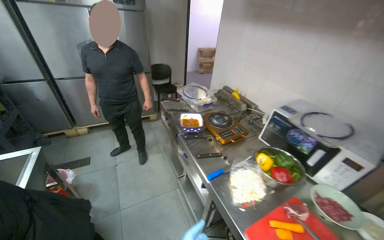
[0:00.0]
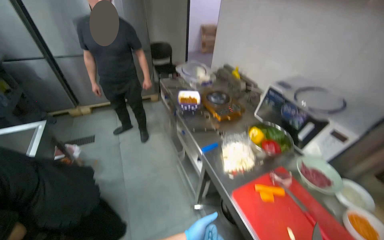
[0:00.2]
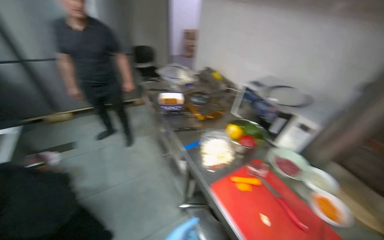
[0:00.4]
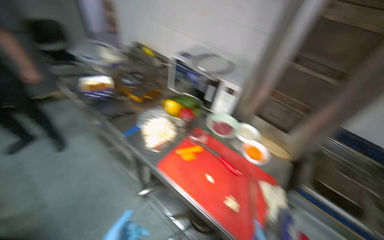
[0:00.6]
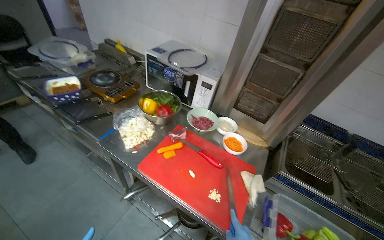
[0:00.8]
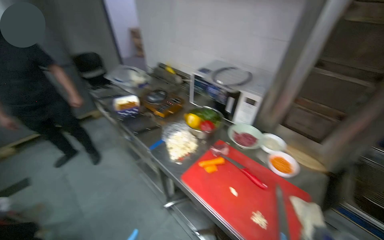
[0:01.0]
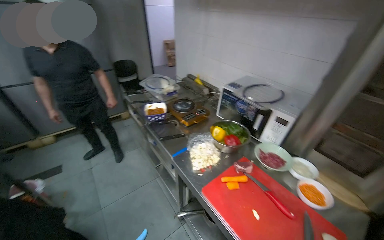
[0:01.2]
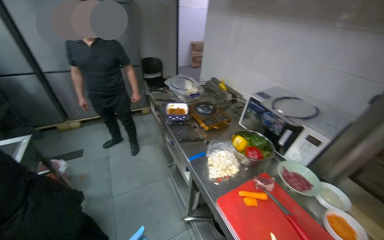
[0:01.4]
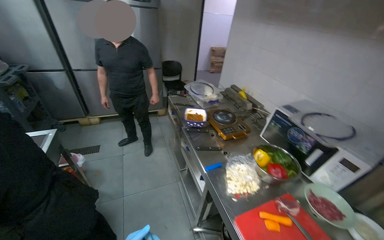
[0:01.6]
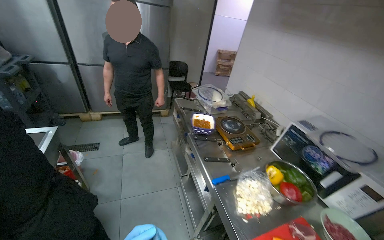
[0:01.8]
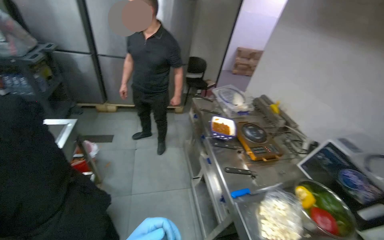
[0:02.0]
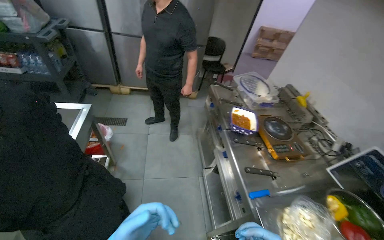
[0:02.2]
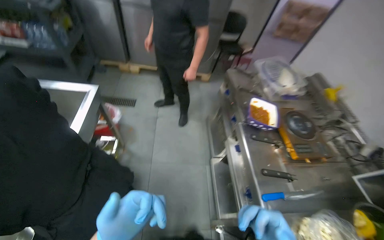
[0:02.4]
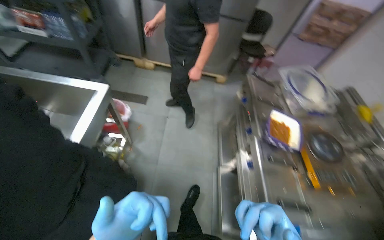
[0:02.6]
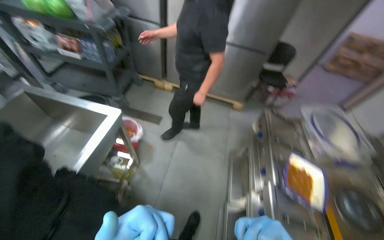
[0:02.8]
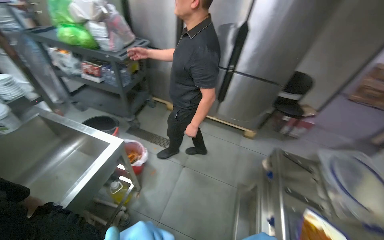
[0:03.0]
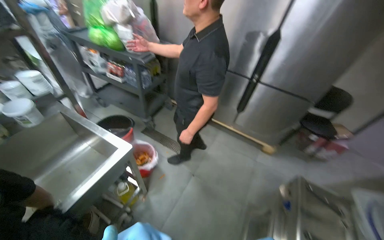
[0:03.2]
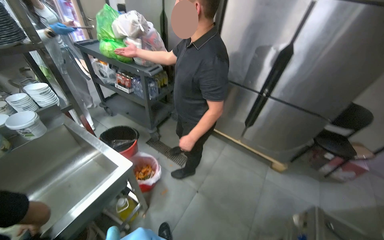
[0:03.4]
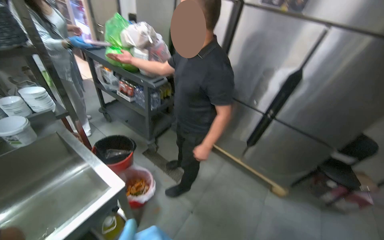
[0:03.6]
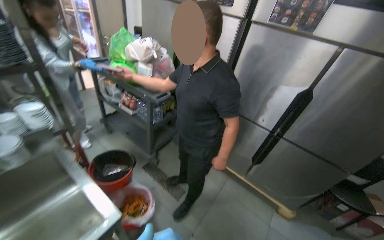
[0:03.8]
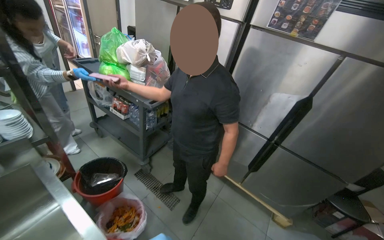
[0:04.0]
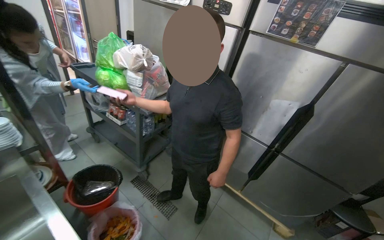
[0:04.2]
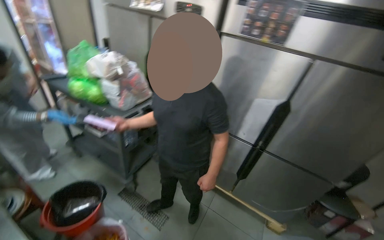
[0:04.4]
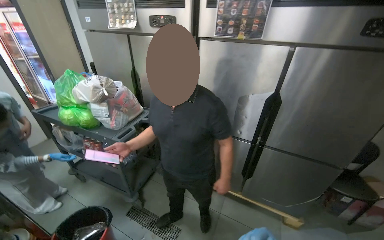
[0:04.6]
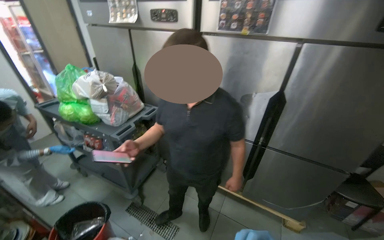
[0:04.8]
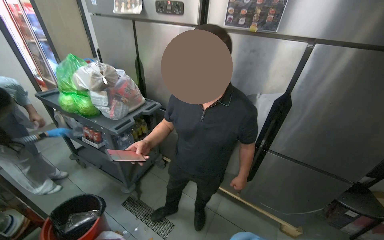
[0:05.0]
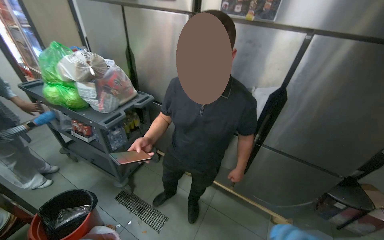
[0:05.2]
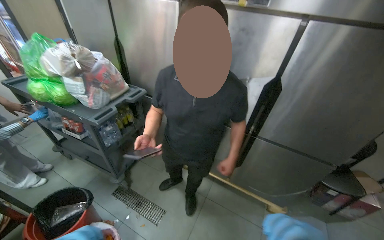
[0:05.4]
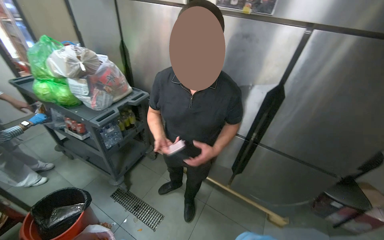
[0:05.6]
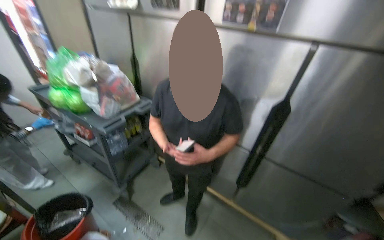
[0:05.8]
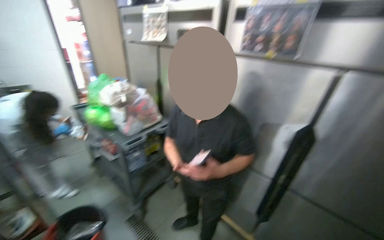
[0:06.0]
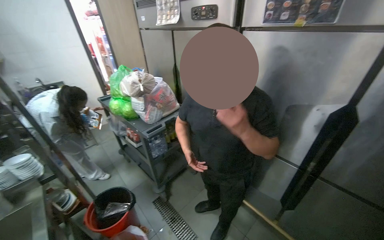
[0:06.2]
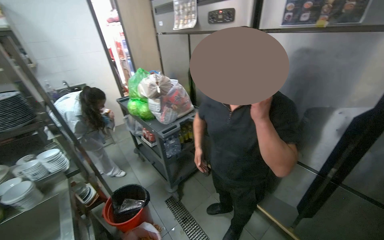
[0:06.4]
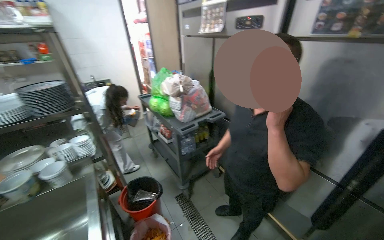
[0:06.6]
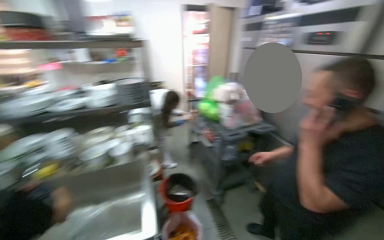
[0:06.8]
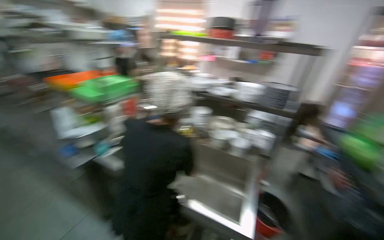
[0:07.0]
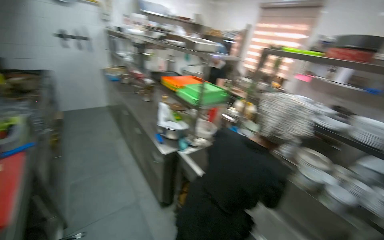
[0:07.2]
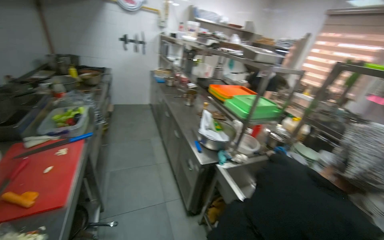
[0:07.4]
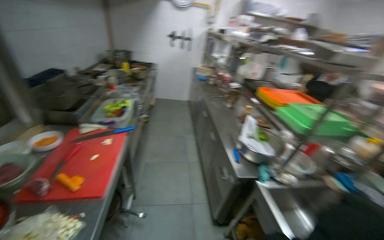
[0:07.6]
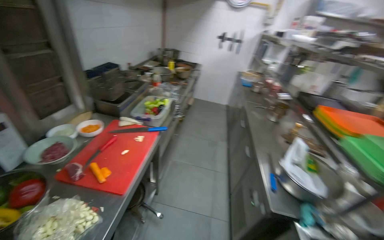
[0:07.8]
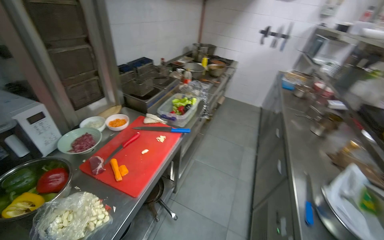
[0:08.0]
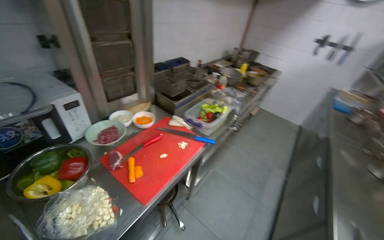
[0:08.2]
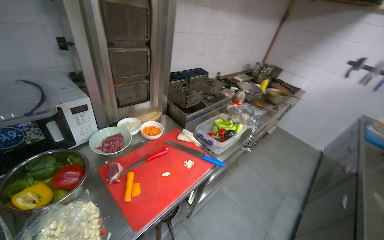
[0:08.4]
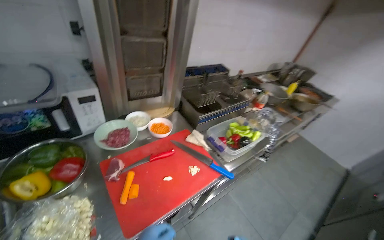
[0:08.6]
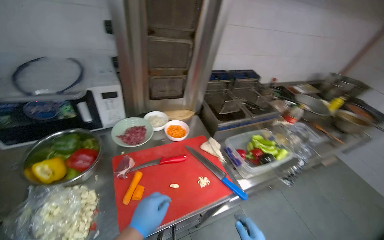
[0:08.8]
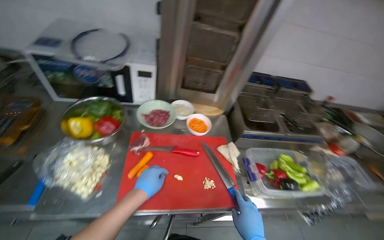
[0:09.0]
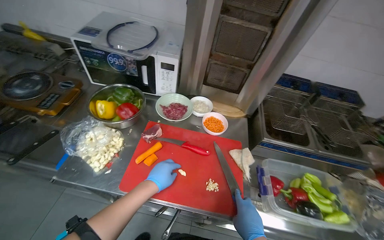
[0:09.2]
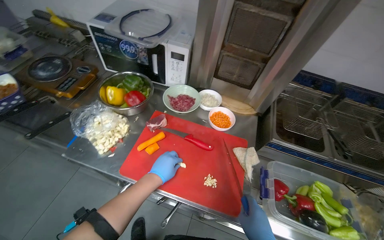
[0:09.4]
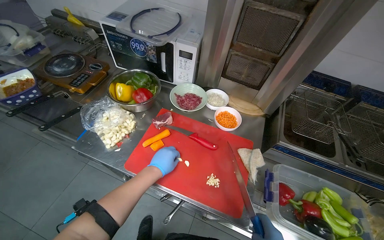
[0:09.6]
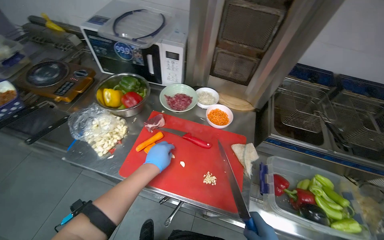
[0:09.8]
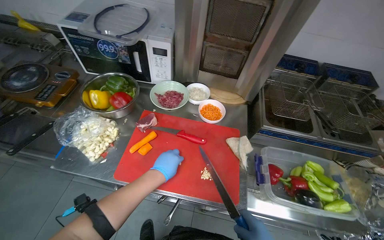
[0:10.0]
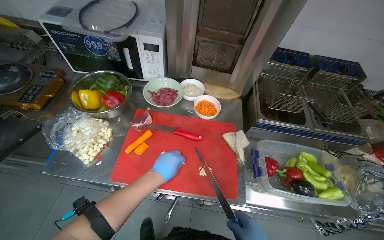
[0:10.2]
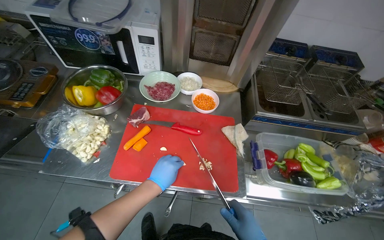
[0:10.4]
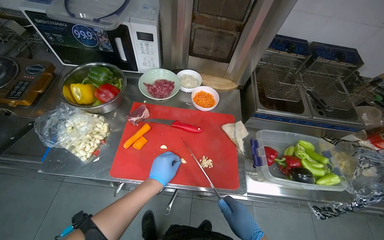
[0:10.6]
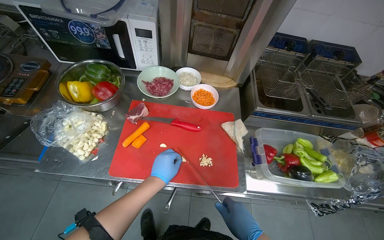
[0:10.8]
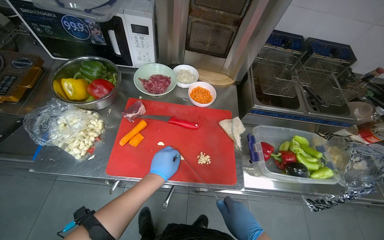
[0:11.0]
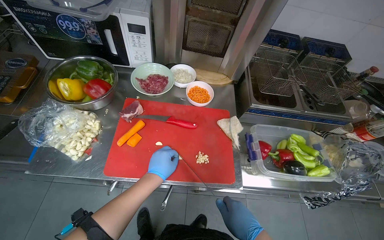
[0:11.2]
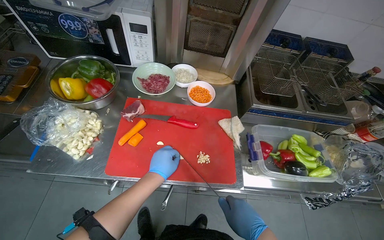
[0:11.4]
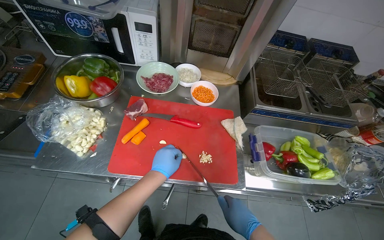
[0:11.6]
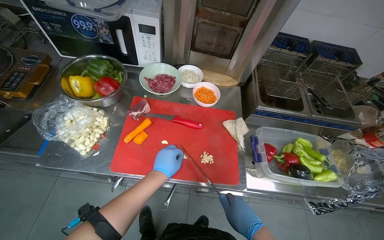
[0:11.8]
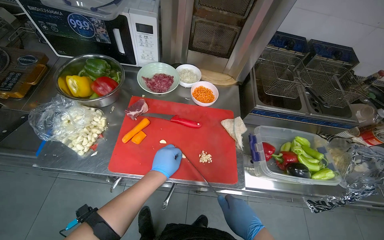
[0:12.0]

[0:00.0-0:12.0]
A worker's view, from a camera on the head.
Job: preparing food.
The whole recording: Mincing garlic cloves. The worker minces garlic cloves on a red cutting board.
0:01.6 to 0:03.0: The head travels roughly 70 cm. The head turns to the left by about 40 degrees.
0:03.0 to 0:04.4: The head travels some 50 cm. The view tilts about 15 degrees upward.
0:06.0 to 0:07.6: The wearer moves about 90 cm. The head rotates roughly 135 degrees to the left.
0:07.6 to 0:09.0: The wearer moves some 60 cm. The head turns to the left by approximately 95 degrees.

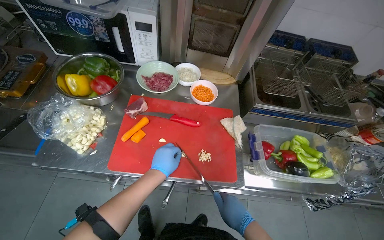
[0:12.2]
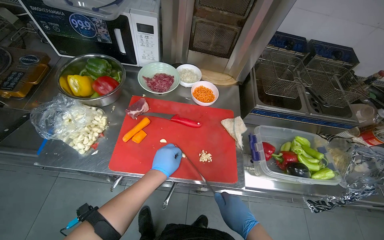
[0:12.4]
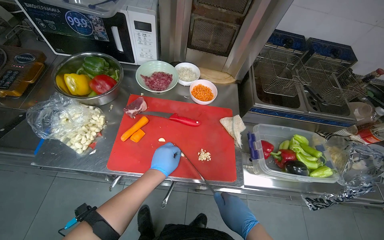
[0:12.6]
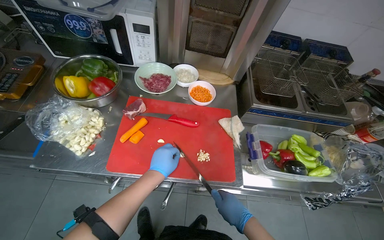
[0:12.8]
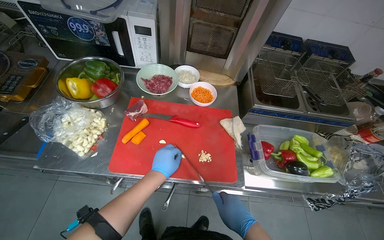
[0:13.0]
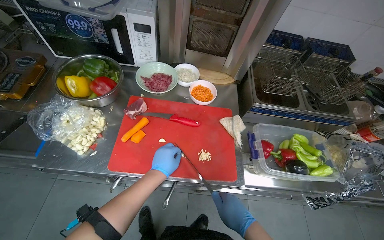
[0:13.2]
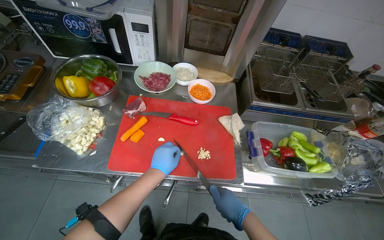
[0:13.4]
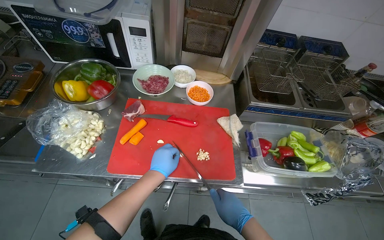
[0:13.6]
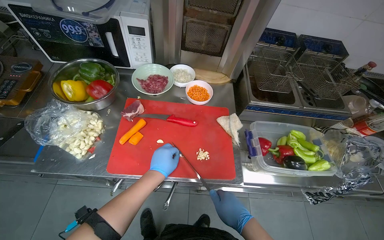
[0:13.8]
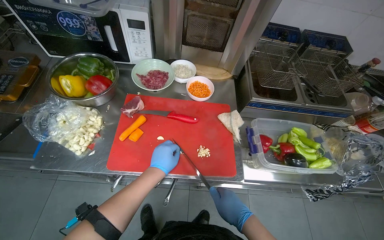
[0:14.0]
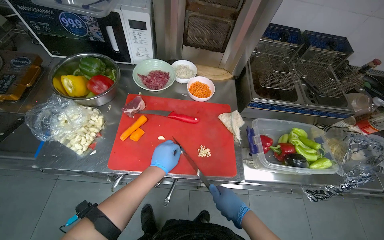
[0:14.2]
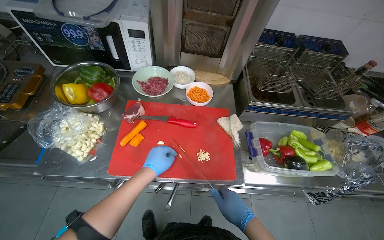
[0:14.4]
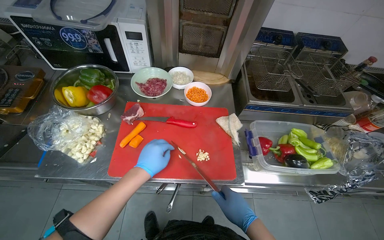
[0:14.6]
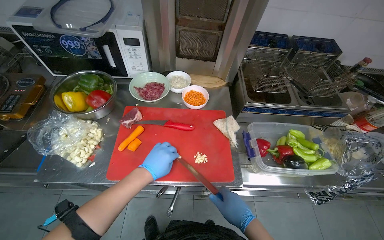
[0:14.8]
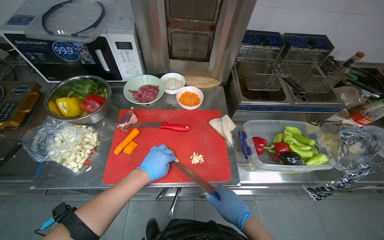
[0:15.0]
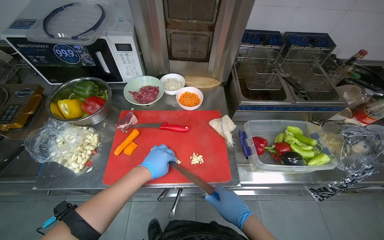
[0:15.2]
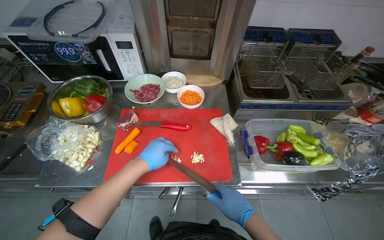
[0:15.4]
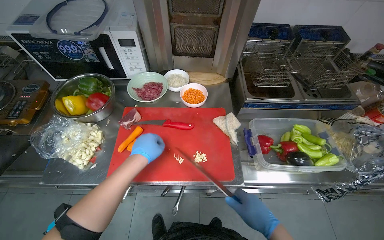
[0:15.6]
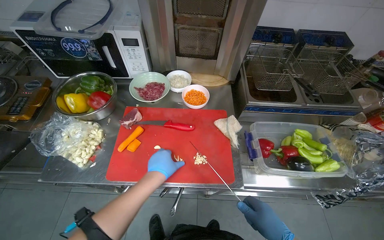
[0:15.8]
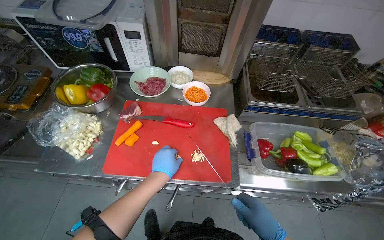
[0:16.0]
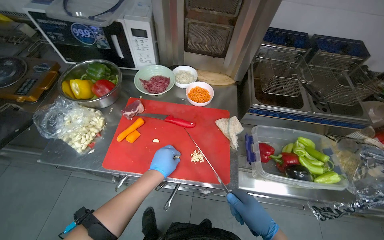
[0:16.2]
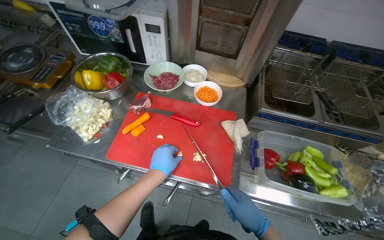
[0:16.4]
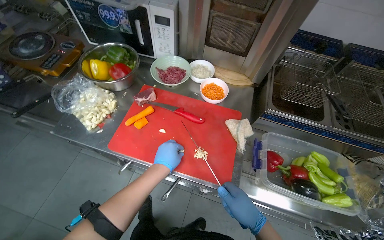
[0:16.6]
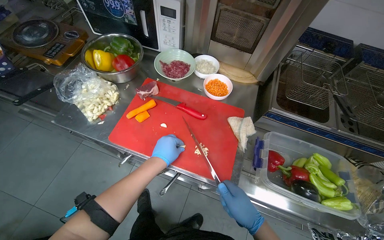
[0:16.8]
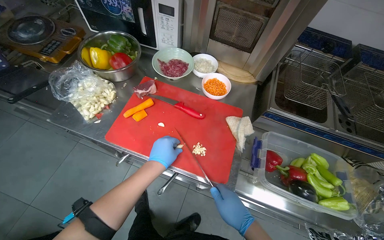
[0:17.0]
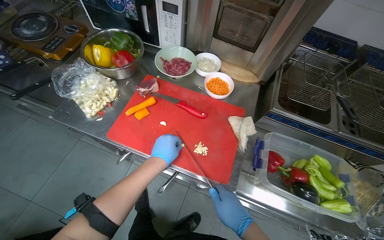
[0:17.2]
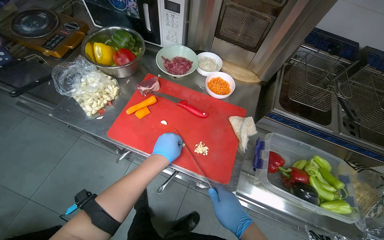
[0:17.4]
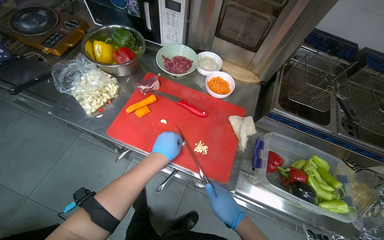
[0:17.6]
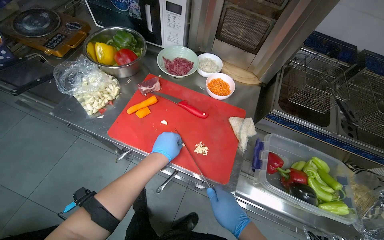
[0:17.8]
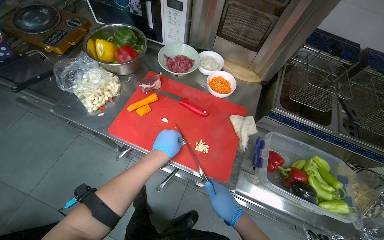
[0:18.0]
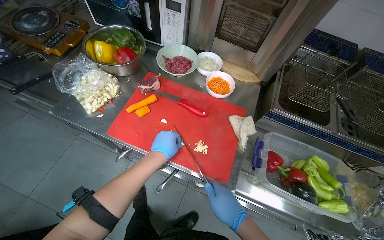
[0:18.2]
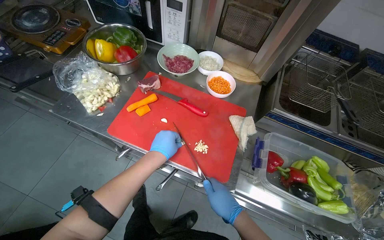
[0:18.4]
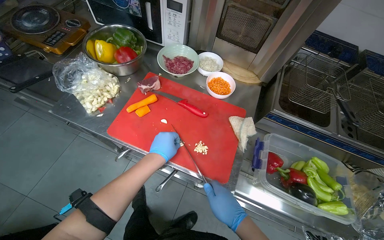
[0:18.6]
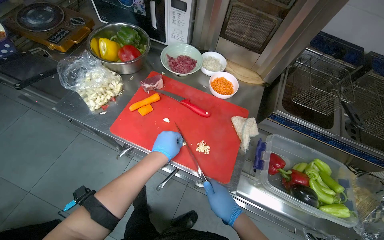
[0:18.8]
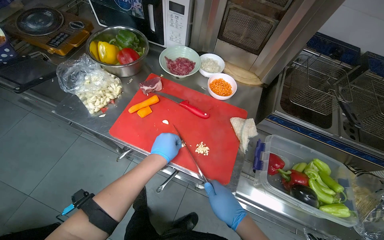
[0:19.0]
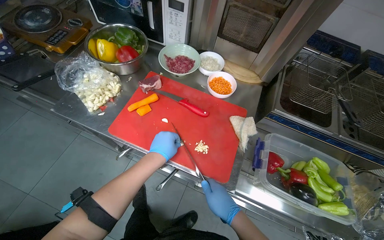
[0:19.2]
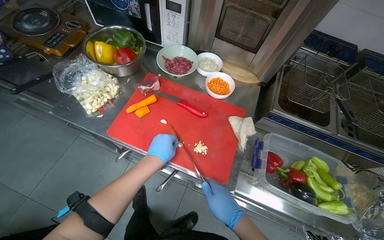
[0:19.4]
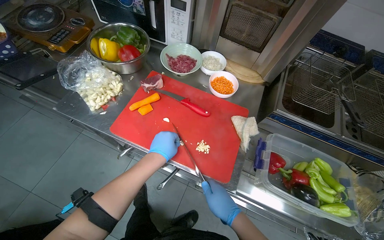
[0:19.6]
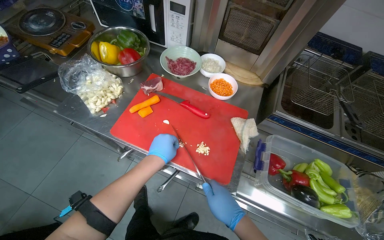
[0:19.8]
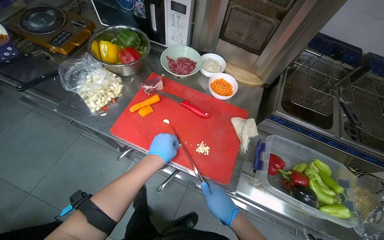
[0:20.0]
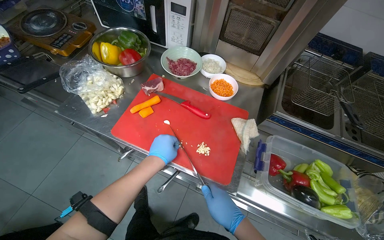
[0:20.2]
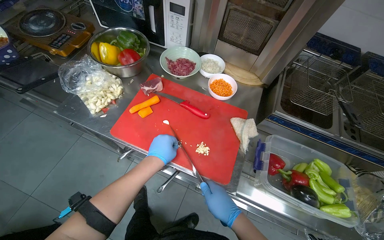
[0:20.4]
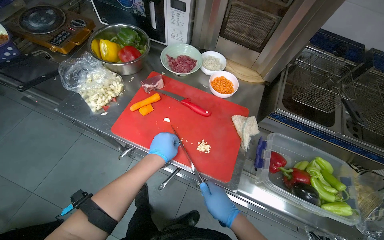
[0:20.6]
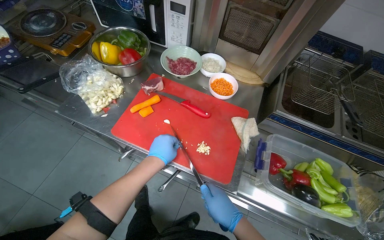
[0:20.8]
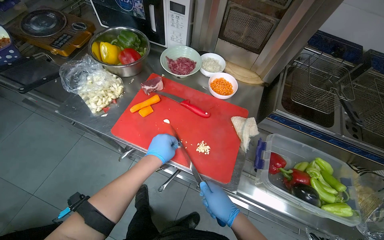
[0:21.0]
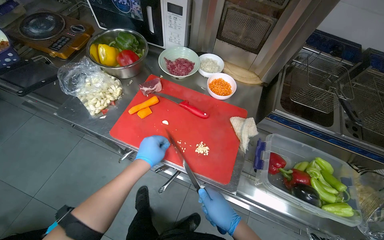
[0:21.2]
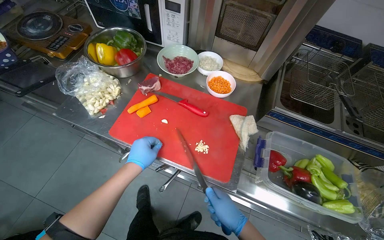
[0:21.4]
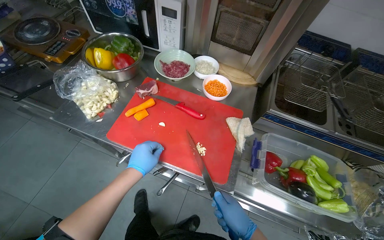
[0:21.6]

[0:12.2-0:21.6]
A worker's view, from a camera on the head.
Job: preparing food.
The whole recording: Mincing garlic cloves. The worker minces garlic cloves on a red cutting board.
0:12.2 to 0:15.4: The hands make small movements and keep their place.
0:17.0 to 0:21.6: The hands work in one place, with small movements.
